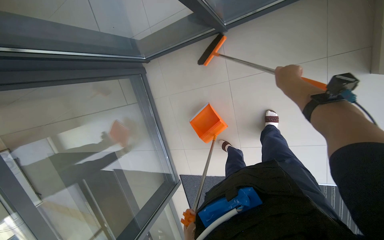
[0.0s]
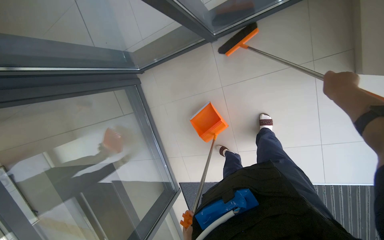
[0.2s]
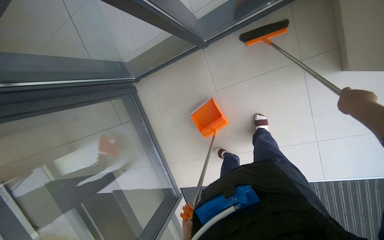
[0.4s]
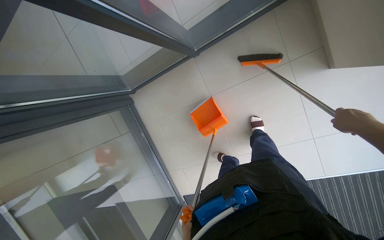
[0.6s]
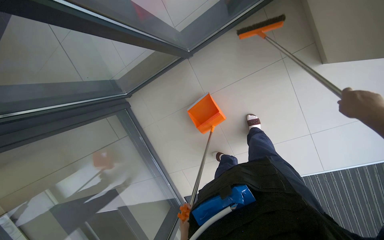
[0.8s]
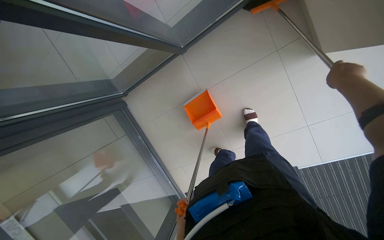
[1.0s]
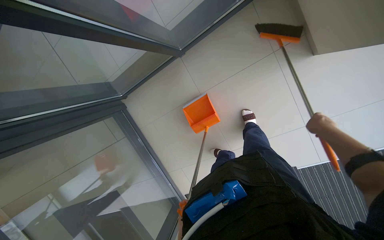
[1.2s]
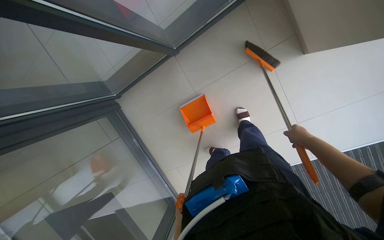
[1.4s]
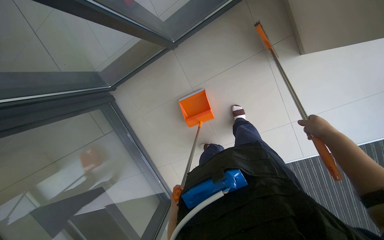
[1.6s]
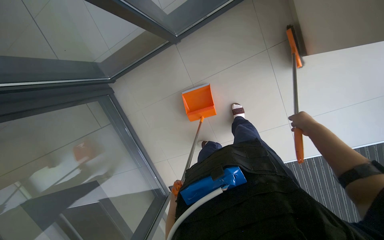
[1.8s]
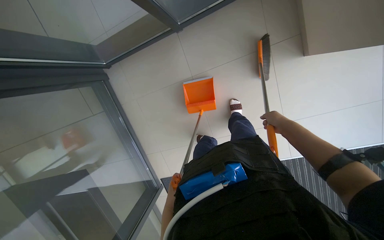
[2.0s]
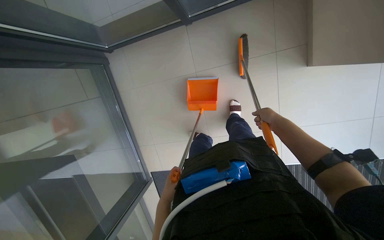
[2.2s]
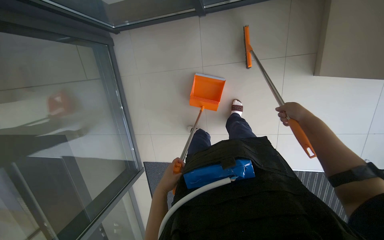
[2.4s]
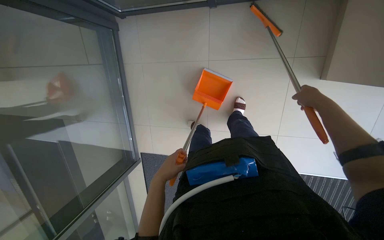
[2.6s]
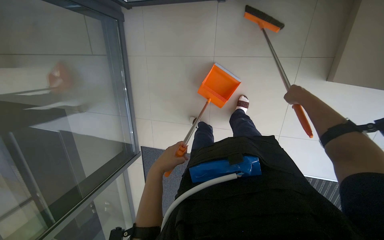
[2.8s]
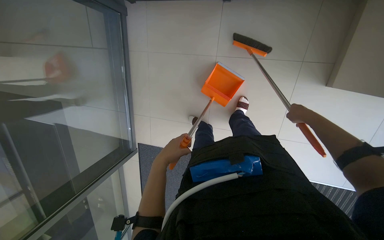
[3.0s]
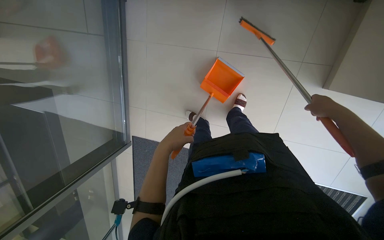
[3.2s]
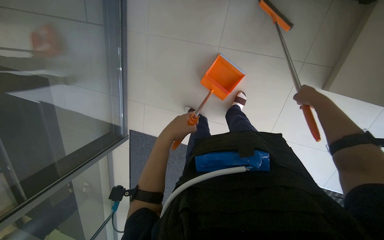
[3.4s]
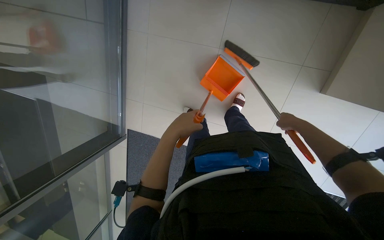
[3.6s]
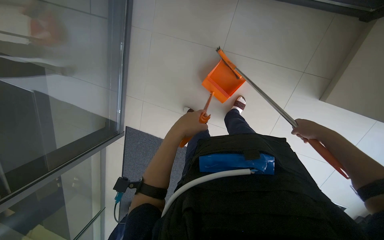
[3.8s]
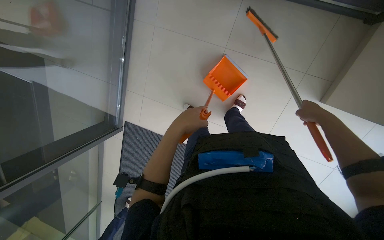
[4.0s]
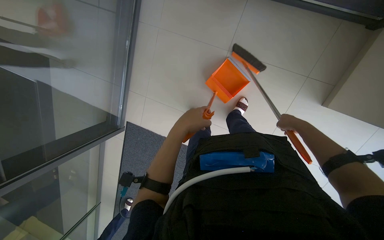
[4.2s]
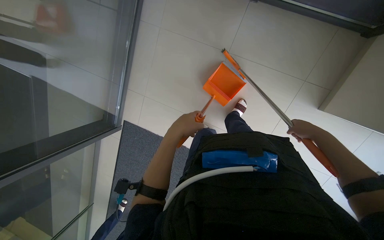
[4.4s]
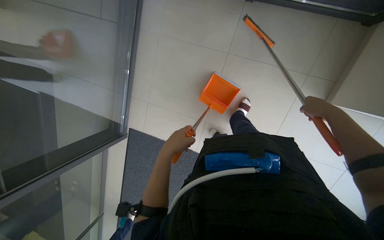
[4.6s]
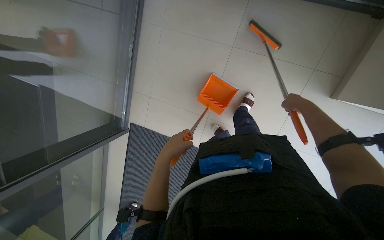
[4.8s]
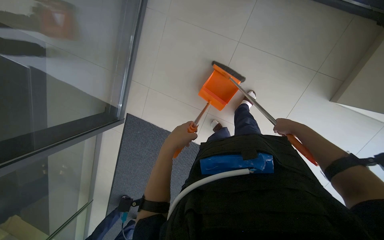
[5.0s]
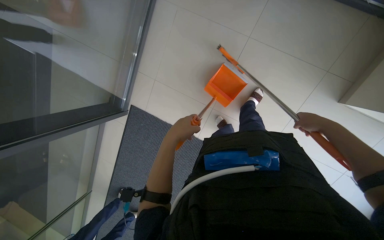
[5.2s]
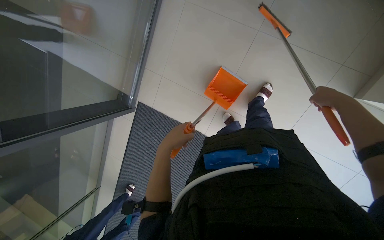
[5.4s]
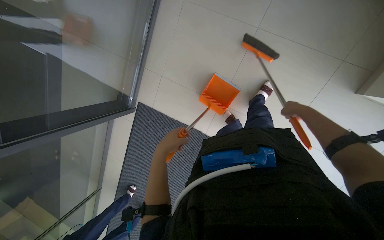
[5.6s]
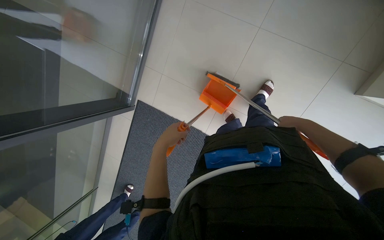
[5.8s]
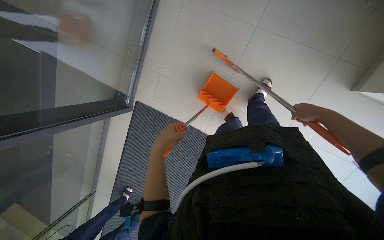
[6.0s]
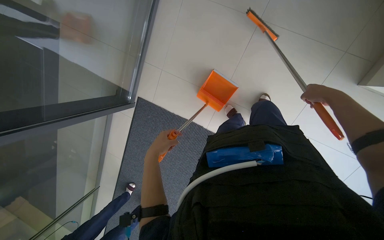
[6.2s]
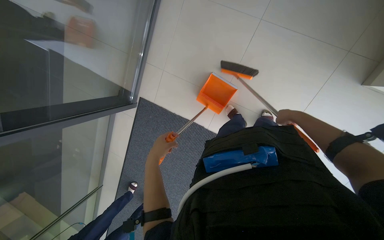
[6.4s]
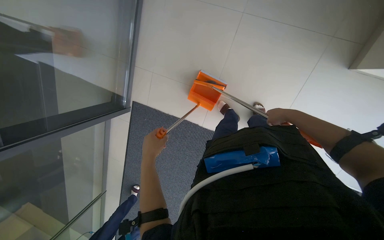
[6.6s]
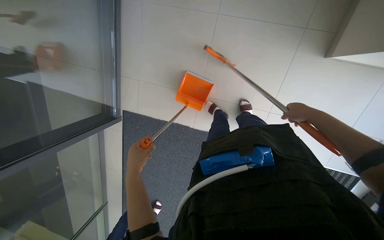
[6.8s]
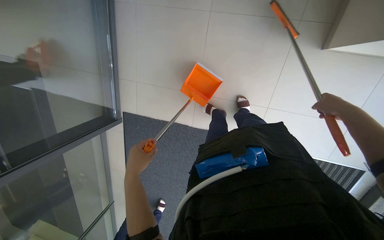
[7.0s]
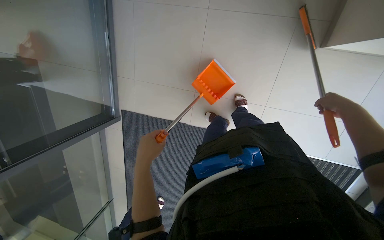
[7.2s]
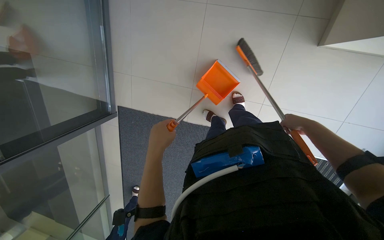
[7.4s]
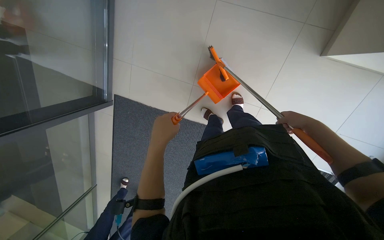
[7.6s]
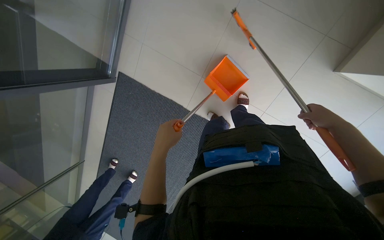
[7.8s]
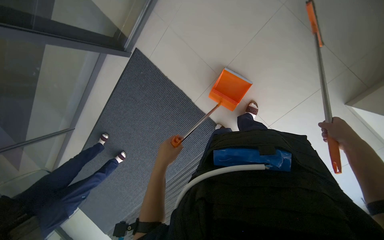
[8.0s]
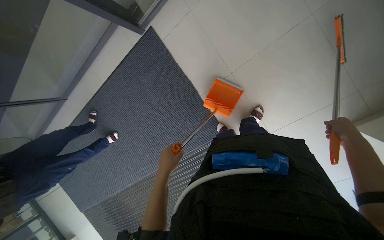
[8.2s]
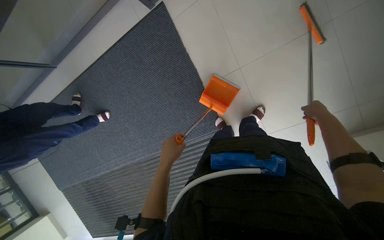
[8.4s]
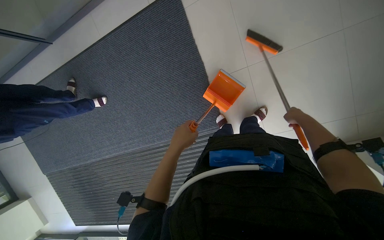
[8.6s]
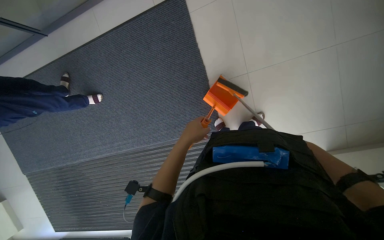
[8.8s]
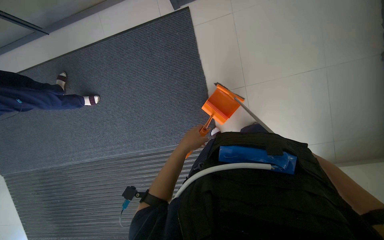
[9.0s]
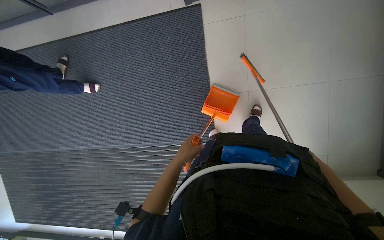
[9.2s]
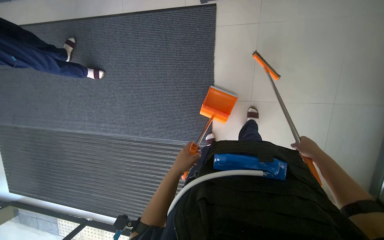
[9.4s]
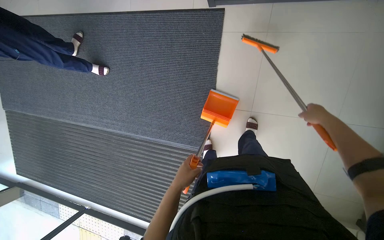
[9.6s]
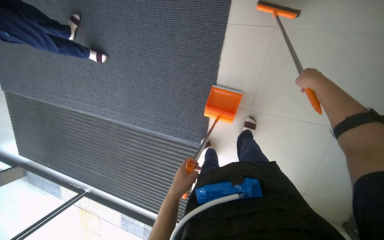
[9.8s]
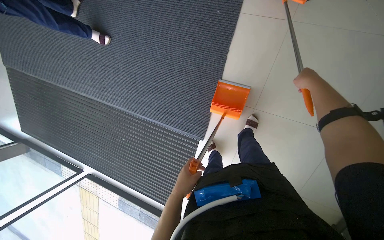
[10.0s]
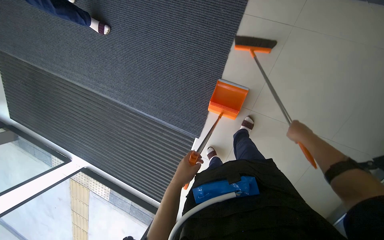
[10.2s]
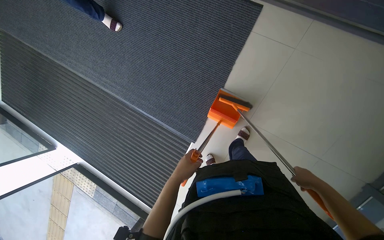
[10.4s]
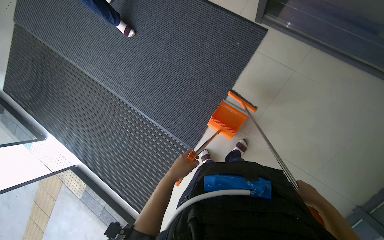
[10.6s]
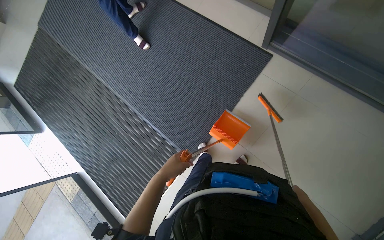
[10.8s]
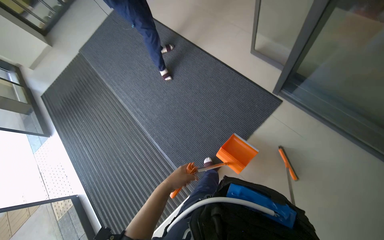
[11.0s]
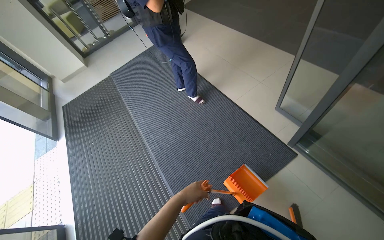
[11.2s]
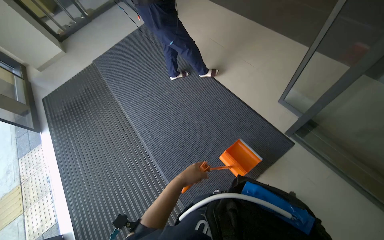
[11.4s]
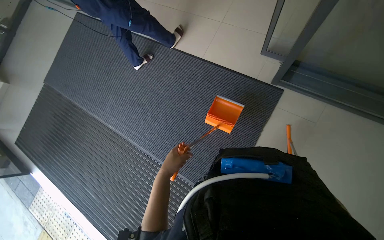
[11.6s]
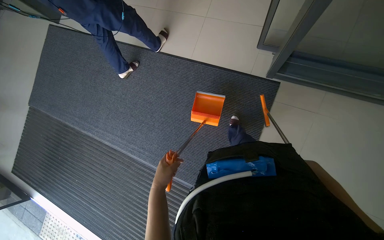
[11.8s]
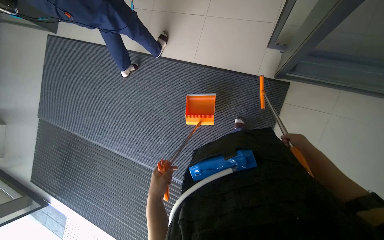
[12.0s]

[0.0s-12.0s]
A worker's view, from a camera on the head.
Job: sweeping floor.
The whole recording: Sweeping floor with dustpan. The worker sweeps debris from the floor using a long-handled brush and collects it with a dustpan.
0.0s to 1.6s: The right hand swings nearer and farther, roughly 20 cm each way, with 2 reversals.
1.6s to 3.0s: The scene rotates clockwise by approximately 30 degrees. The right hand heads up the picture, covering roughly 15 cm. Meanwhile the left hand travels nearer to the camera and up the picture by some 15 cm.
3.0s to 4.4s: The right hand moves nearer and farther over approximately 10 cm, changing direction 3 times.
4.4s to 6.0s: The left hand is displaced to the left by some 10 cm.
6.0s to 7.6s: The right hand goes farther from the camera and returns, some 5 cm each way.
7.6s to 9.0s: The camera travels approximately 40 cm. The view pans to the right by approximately 20 degrees. The scene turns approximately 55 degrees clockwise in the picture.
9.0s to 10.4s: The scene rotates clockwise by some 35 degrees.
10.4s to 12.0s: The wearer looks about 30 degrees further upward.

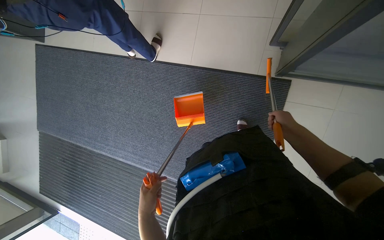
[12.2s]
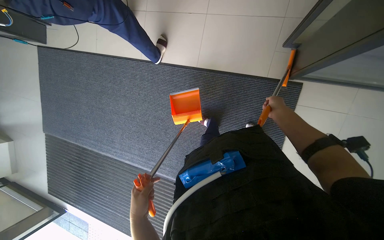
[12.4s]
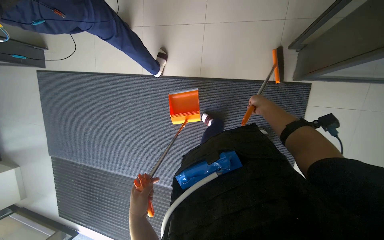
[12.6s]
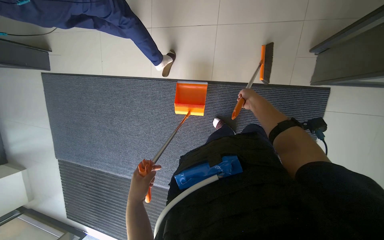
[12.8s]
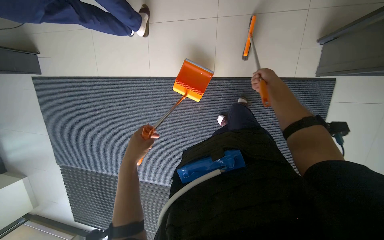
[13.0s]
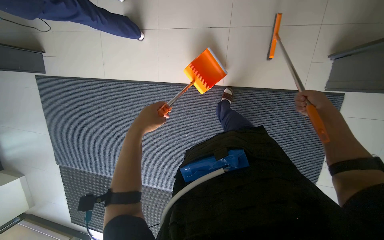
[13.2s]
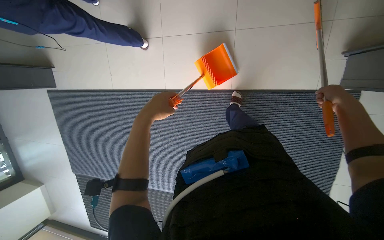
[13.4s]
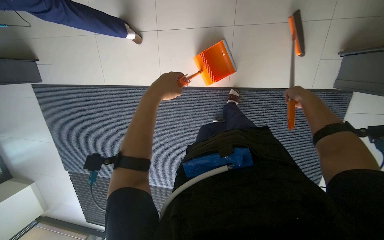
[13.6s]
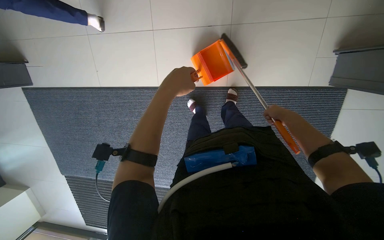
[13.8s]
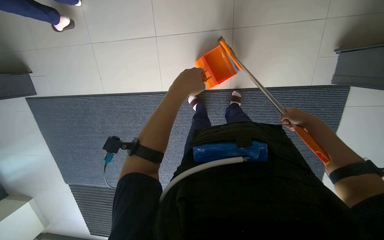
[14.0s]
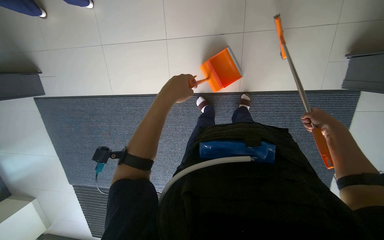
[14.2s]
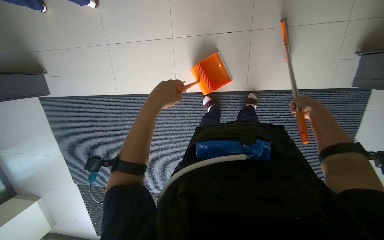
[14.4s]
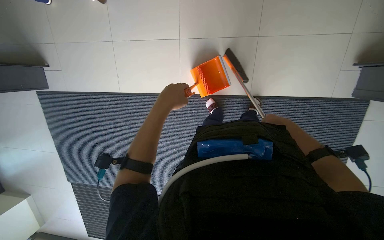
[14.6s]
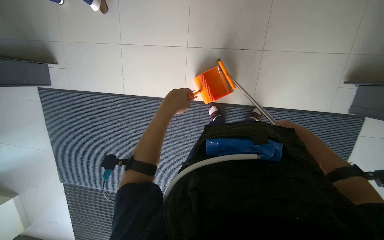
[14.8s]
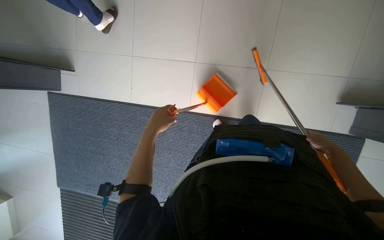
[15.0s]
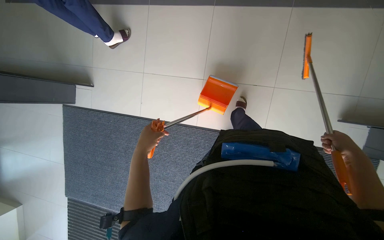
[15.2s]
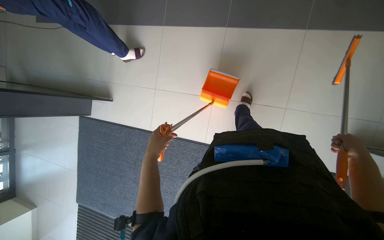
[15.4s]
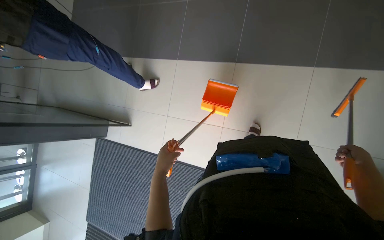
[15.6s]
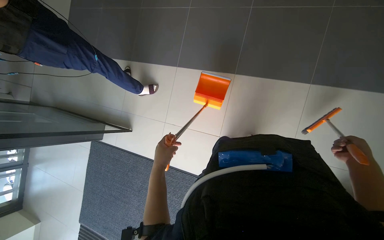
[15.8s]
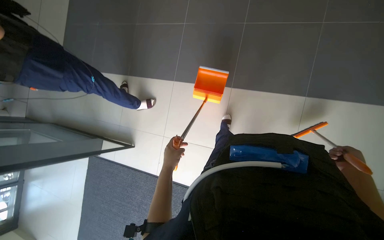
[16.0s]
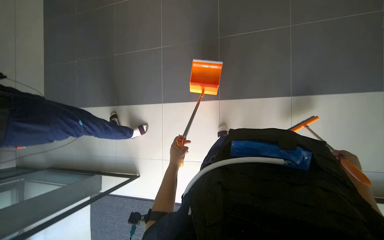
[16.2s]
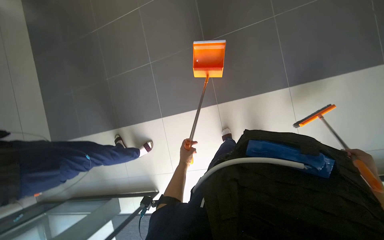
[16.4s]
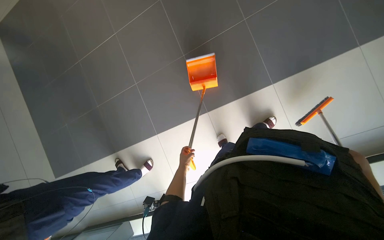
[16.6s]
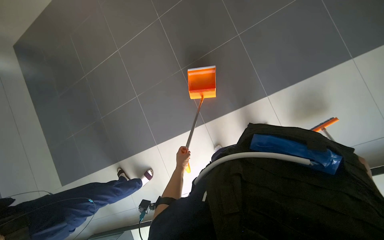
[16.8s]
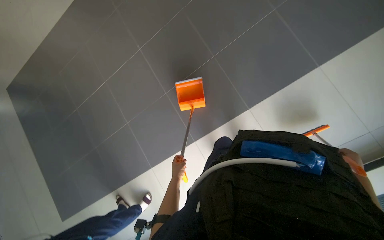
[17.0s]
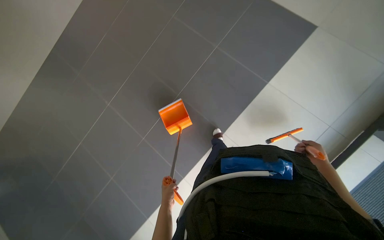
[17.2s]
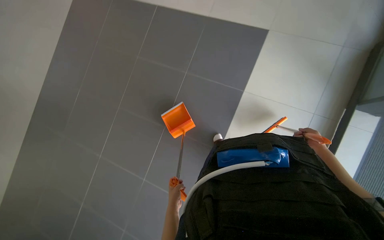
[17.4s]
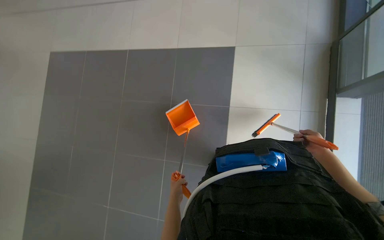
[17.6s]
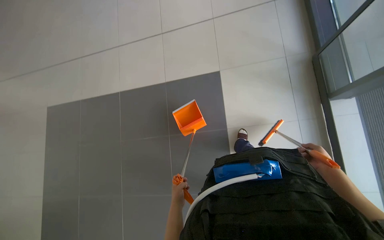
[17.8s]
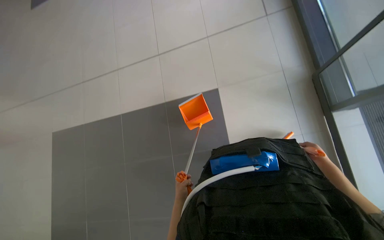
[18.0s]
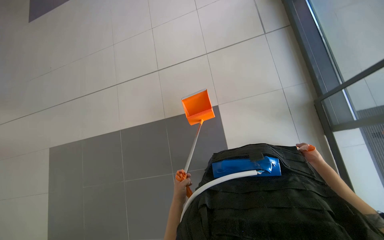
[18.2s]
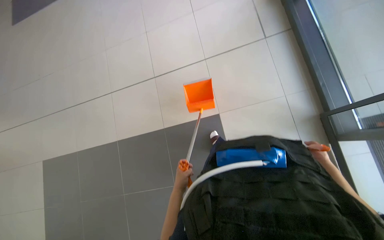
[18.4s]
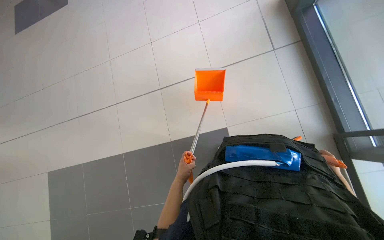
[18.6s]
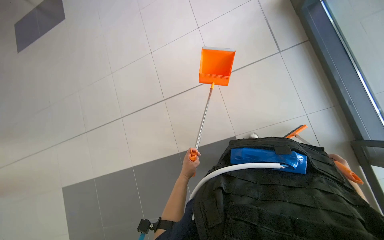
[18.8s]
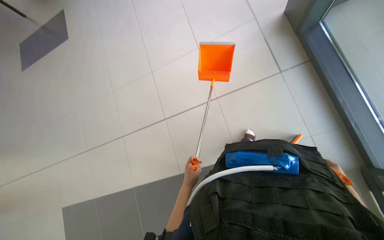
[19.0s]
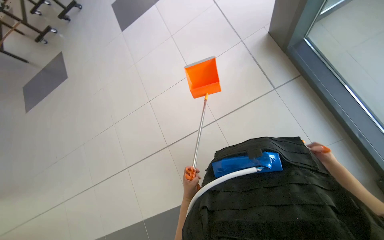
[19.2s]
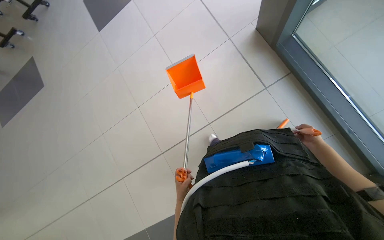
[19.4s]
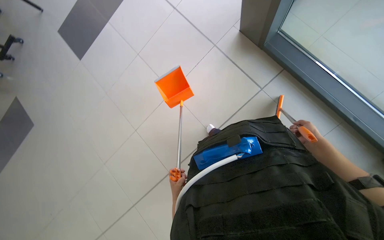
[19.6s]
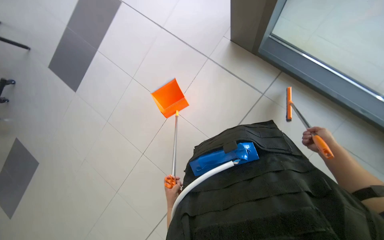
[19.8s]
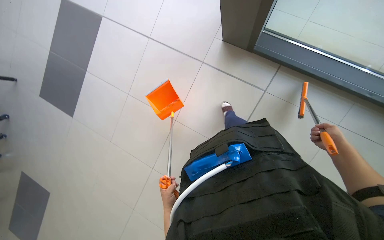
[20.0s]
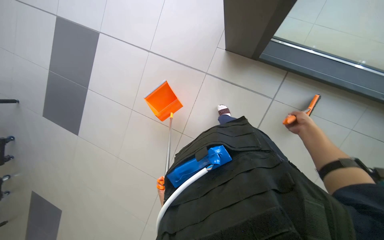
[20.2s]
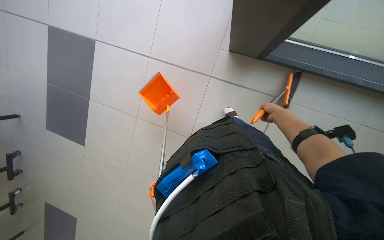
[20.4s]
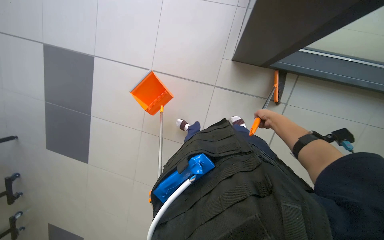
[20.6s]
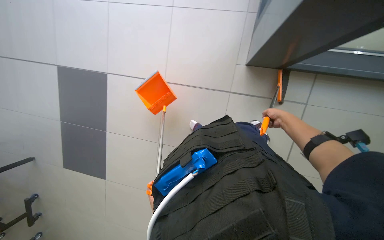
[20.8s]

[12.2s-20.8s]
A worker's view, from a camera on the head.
Job: sweeping floor.
The whole recording: Sweeping floor with dustpan. The worker sweeps debris from the floor using a long-handled brush and collects it with a dustpan.
12.2s to 13.6s: The head travels some 60 cm.
13.6s to 15.0s: The right hand reaches roughly 25 cm farther from the camera, then returns.
15.0s to 16.6s: The view tilts approximately 25 degrees upward. The left hand travels farther from the camera by roughly 20 cm.
18.0s to 19.4s: The camera is carried about 50 cm.
19.4s to 20.8s: The right hand moves to the left, about 20 cm, while the left hand moves nearer and farther over about 20 cm, changing direction 2 times.
